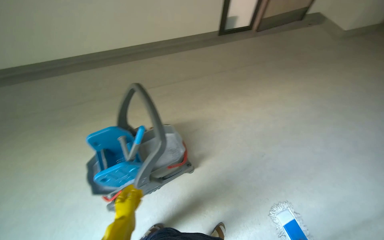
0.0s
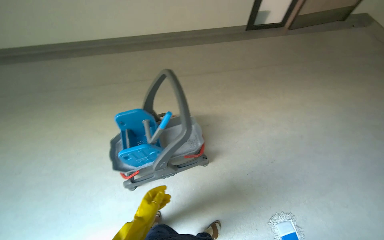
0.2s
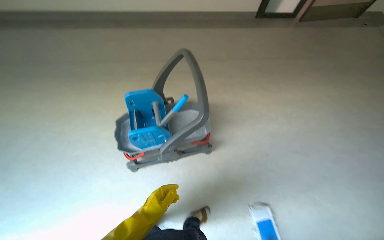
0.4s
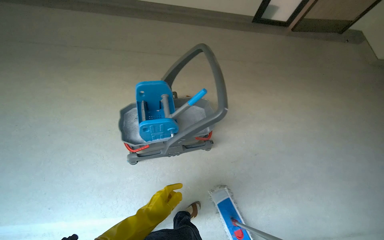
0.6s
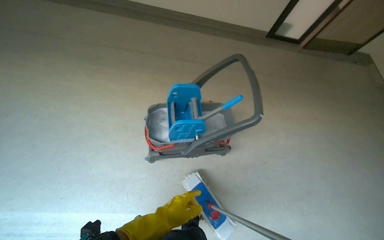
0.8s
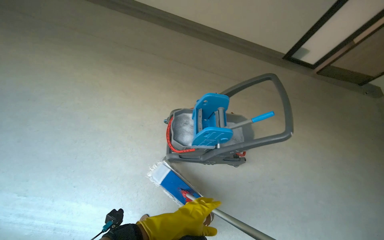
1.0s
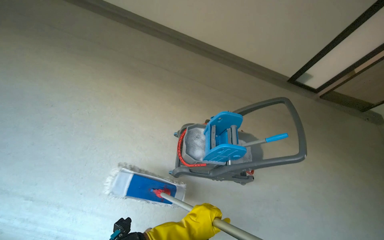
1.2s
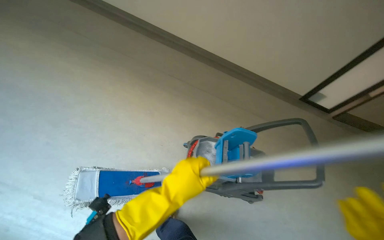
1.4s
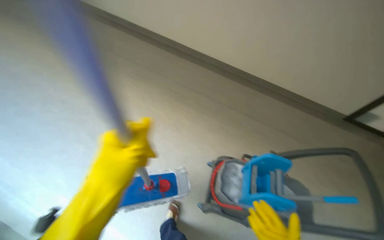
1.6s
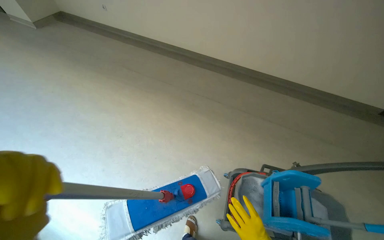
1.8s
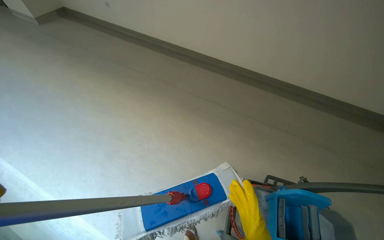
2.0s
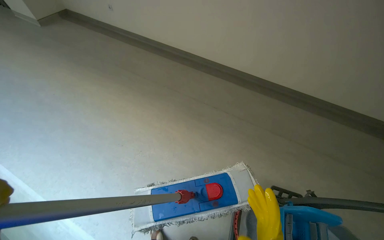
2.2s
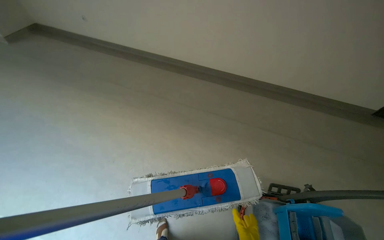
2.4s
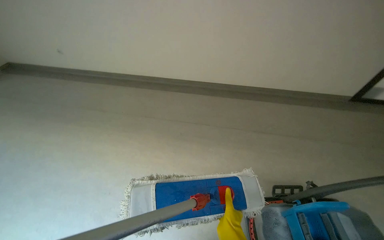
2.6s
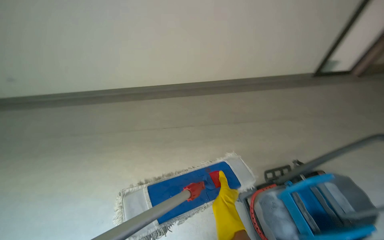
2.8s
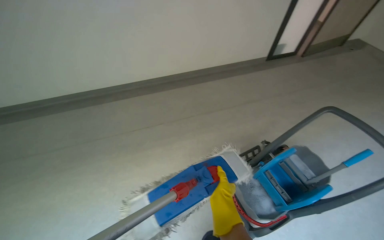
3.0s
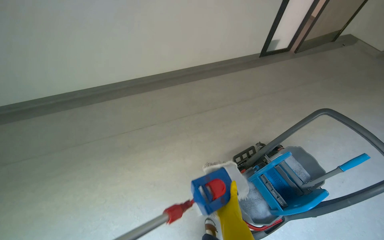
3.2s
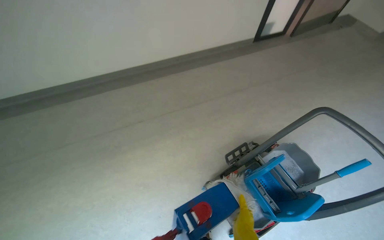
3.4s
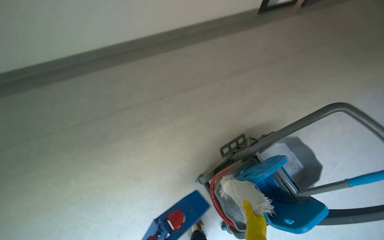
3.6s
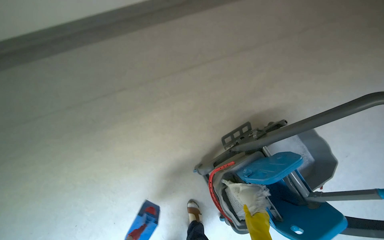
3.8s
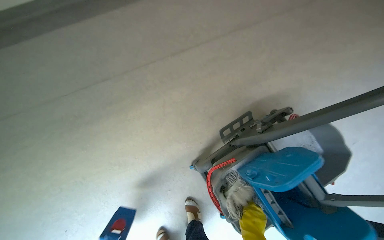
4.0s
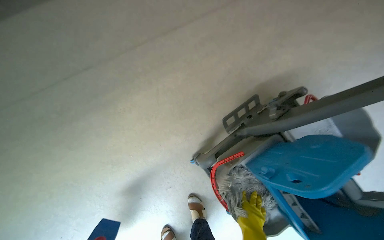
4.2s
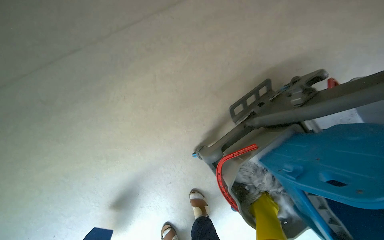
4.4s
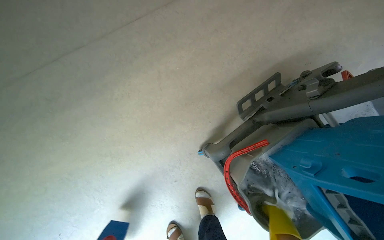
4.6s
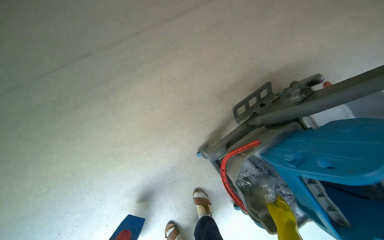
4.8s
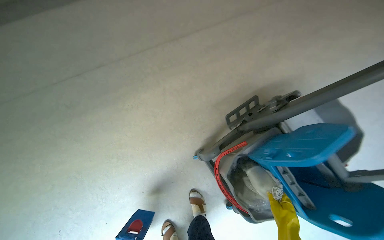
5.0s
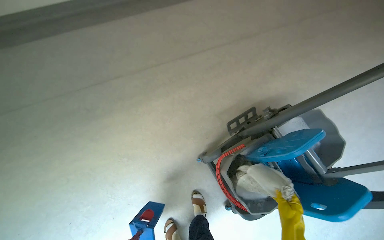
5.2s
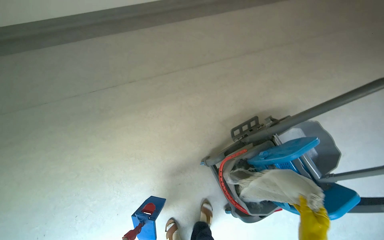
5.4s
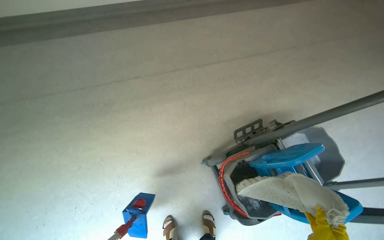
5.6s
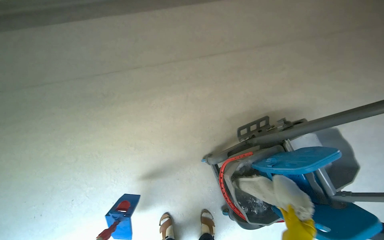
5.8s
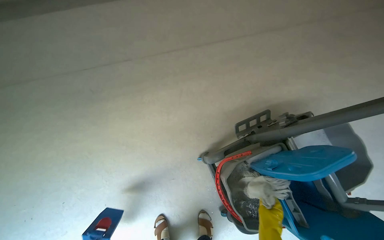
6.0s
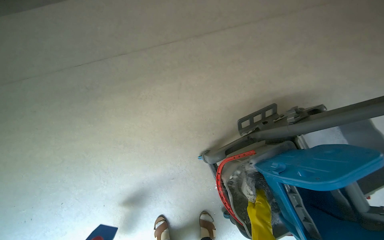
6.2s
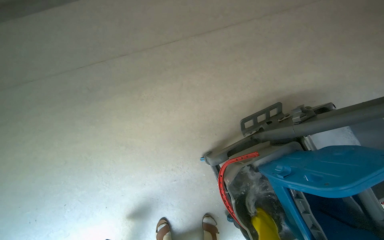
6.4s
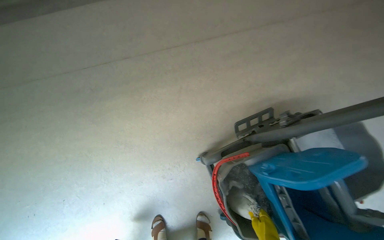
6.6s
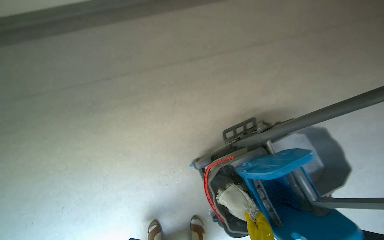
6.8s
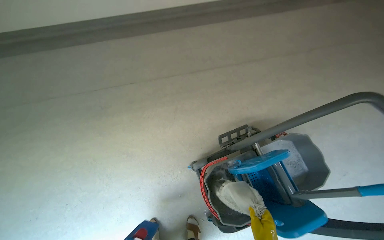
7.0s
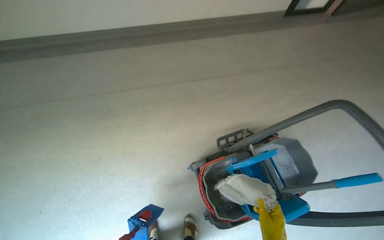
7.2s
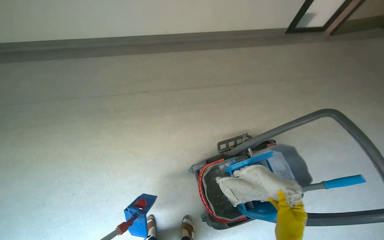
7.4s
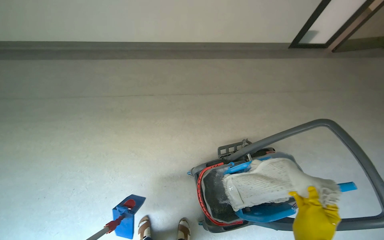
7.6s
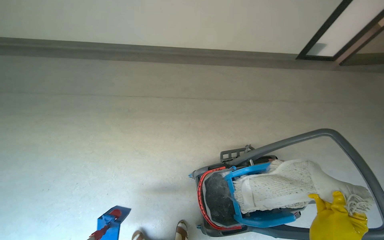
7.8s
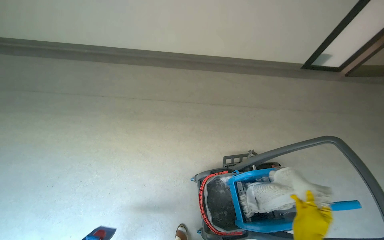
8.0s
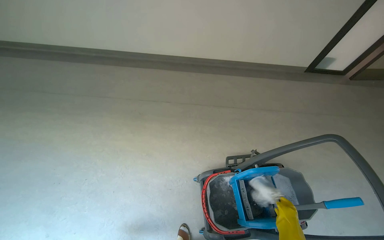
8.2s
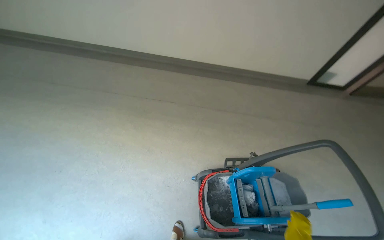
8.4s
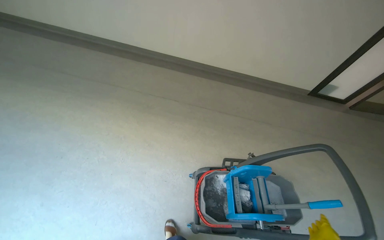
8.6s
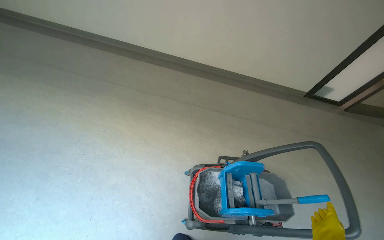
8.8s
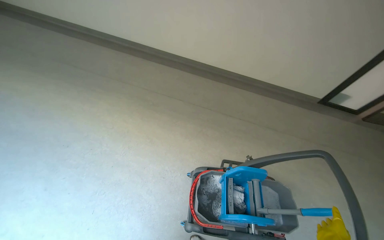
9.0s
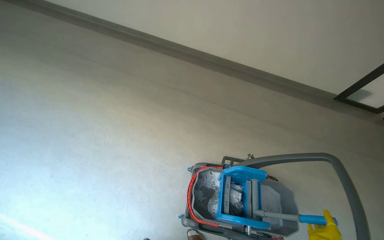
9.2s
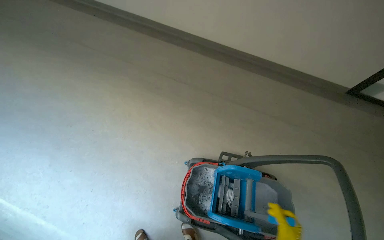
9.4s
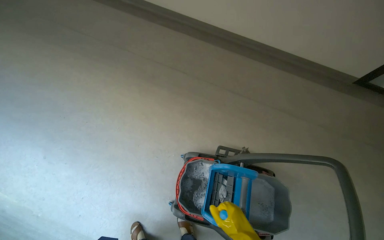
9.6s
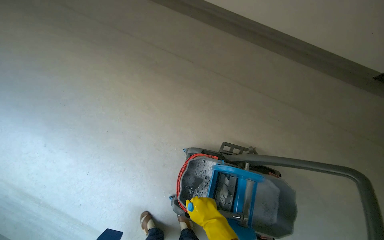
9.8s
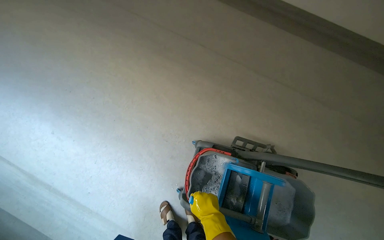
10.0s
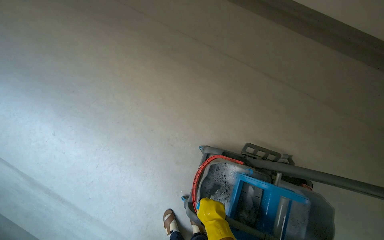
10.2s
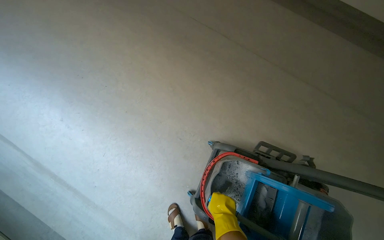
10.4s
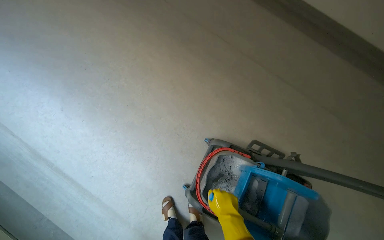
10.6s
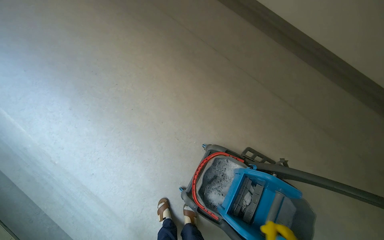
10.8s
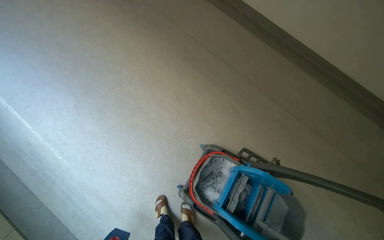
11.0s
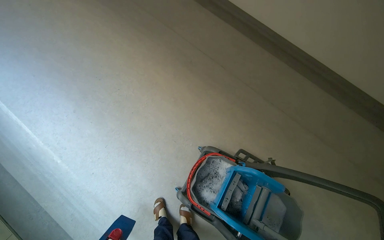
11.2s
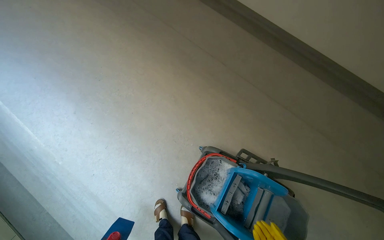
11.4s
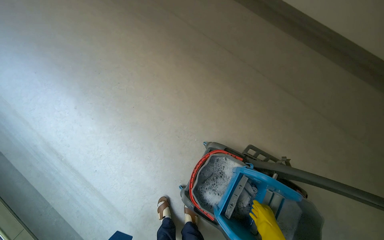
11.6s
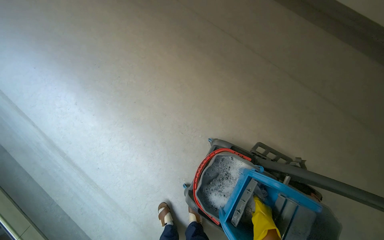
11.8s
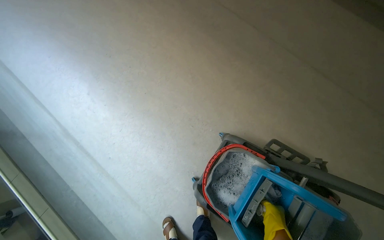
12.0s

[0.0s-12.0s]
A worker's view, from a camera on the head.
Job: mopping floor.
The whole recording: Mopping hallway floor. The worker mops the hallway floor, periodically wringing out the mop head in the bucket.
0.0s to 1.6s: The head travels some 90 cm. Everything in view rotates about 45 degrees clockwise.
1.6s to 3.0s: The wearer's head swings some 30 degrees to the right.
3.0s to 4.4s: The head travels roughly 80 cm. The view tilts some 35 degrees downward.
6.0s to 7.6s: The view tips upward by about 15 degrees.
9.0s to 10.4s: The wearer looks roughly 20 degrees further to the left. The camera pitches downward, by some 20 degrees.

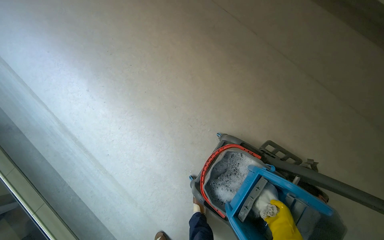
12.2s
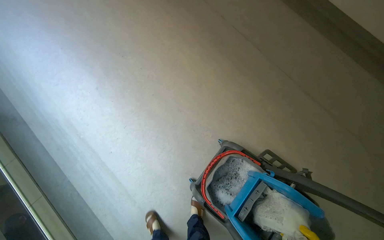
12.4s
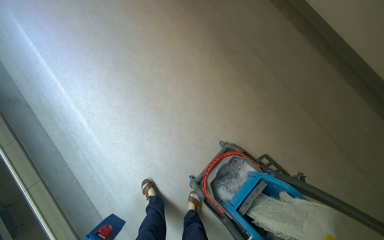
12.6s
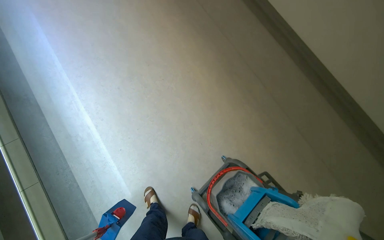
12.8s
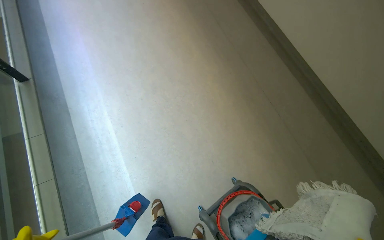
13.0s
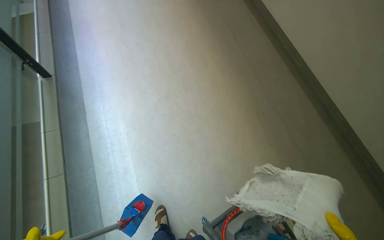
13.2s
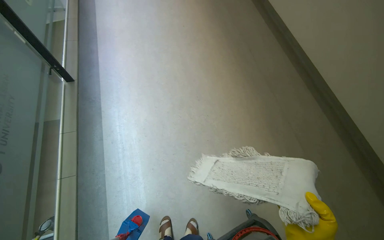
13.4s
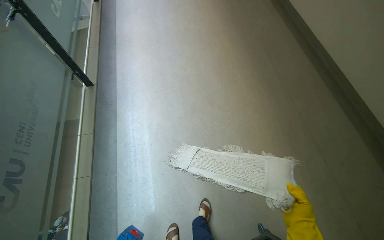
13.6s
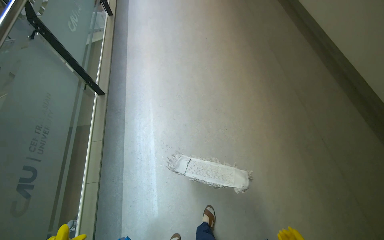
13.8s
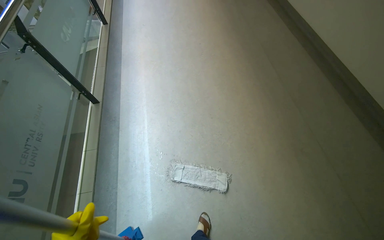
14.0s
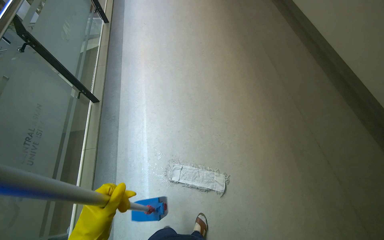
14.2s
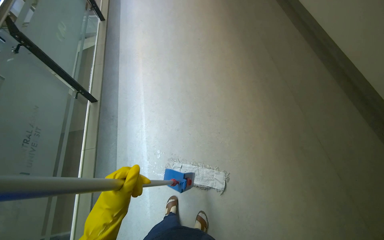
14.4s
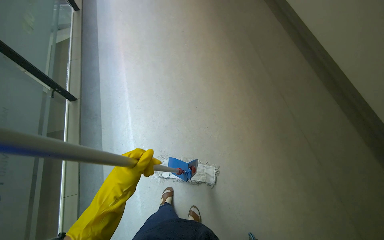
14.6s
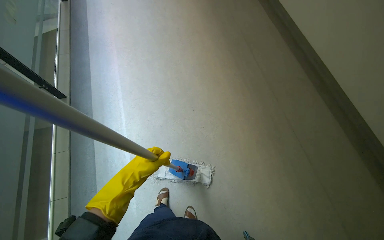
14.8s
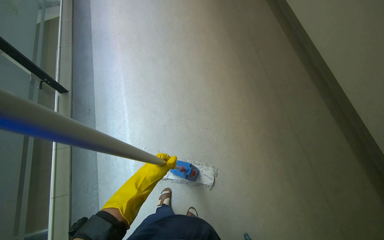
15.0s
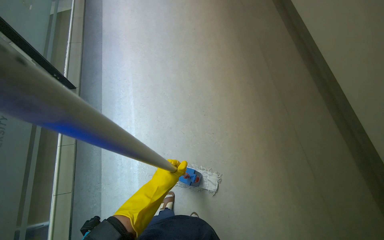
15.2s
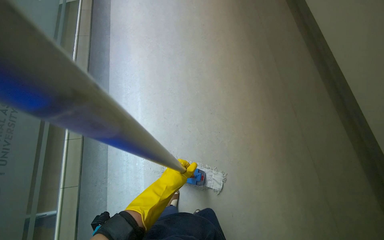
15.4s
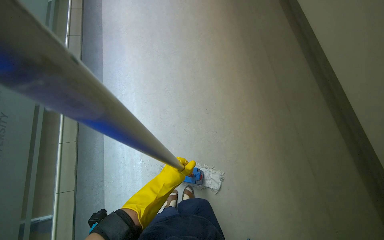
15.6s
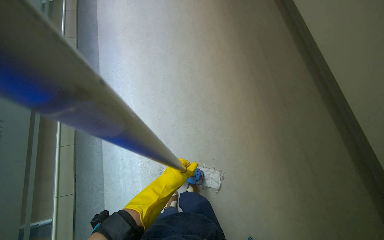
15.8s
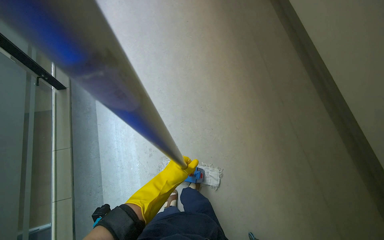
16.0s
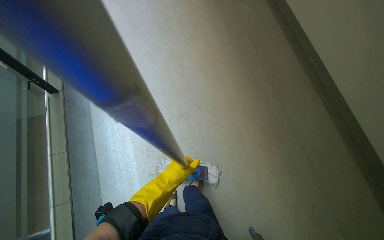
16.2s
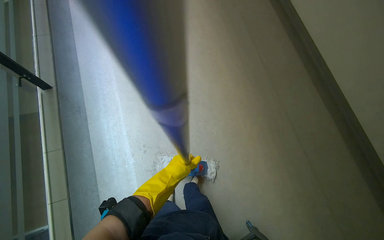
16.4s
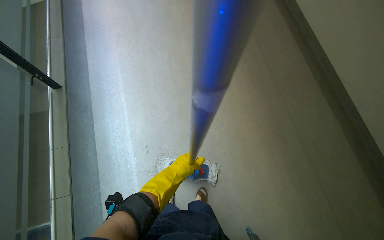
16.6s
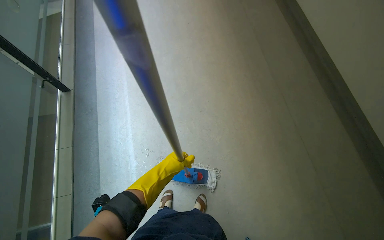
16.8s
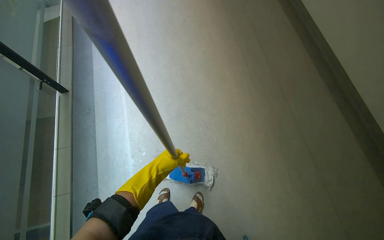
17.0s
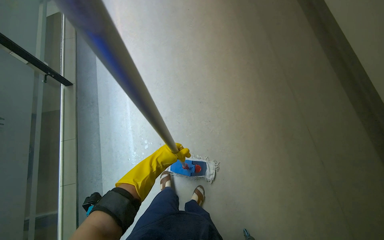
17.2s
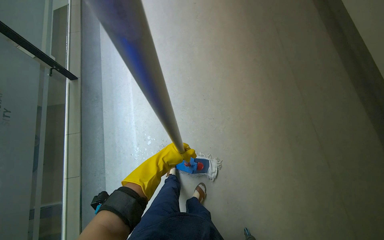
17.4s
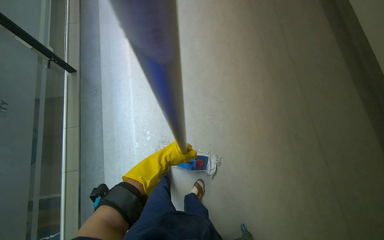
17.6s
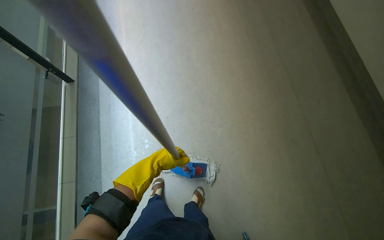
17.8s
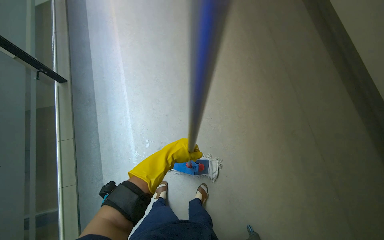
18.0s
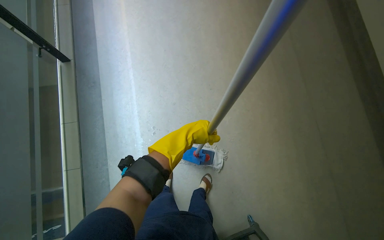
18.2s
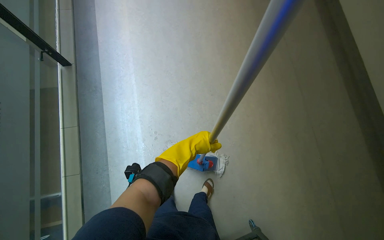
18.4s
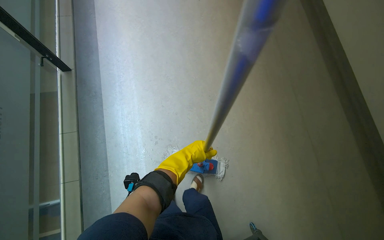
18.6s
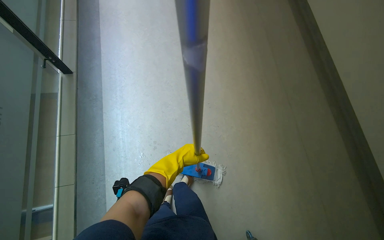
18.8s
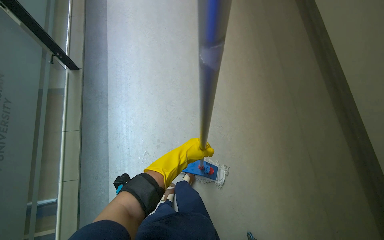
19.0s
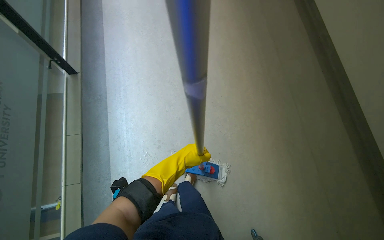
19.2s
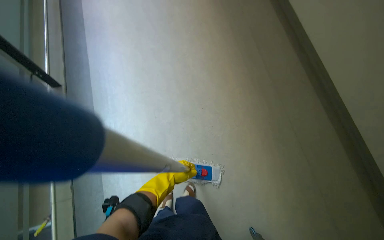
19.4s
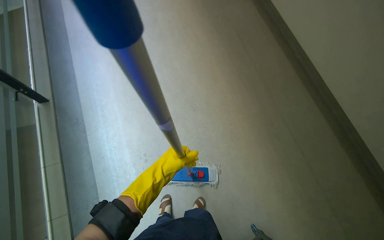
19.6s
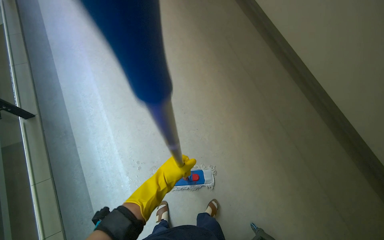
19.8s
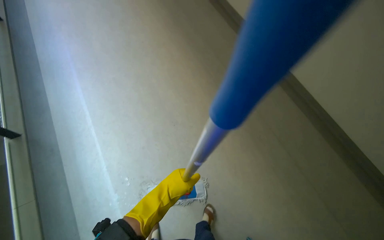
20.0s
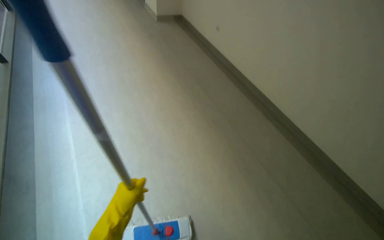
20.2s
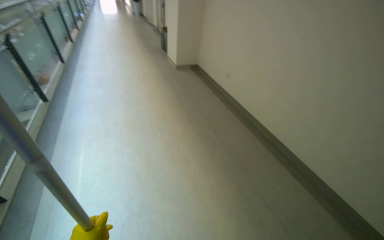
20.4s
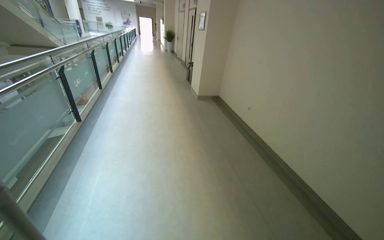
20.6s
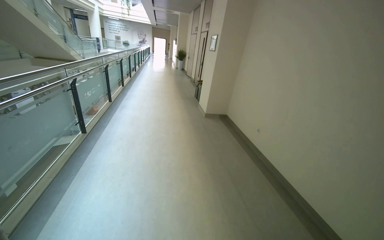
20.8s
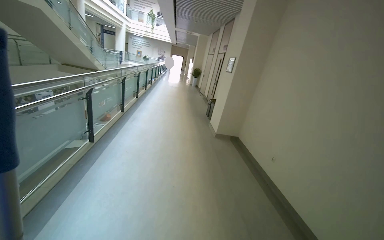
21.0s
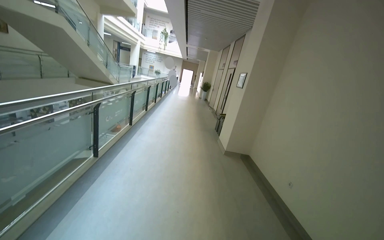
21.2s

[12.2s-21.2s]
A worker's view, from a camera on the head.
Job: mopping floor.
The whole recording: Mopping hallway floor. The worker mops the hallway floor, periodically wringing out the mop head in the bucket.
12.2s to 13.8s: The wearer moves about 60 cm. The view tilts some 20 degrees upward. Everything in view rotates approximately 35 degrees clockwise.
15.2s to 16.6s: The left hand travels farther from the camera by some 10 cm.
18.2s to 19.8s: The left hand shifts some 10 cm nearer to the camera.
19.8s to 21.2s: The camera is carried about 50 cm. The wearer's head swings about 25 degrees to the left. The wearer looks some 50 degrees further upward.
